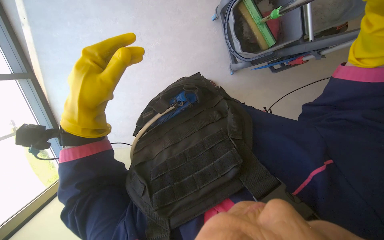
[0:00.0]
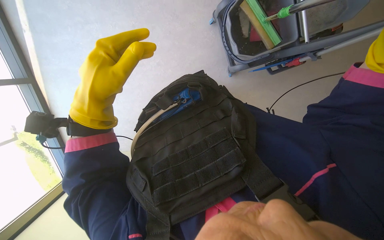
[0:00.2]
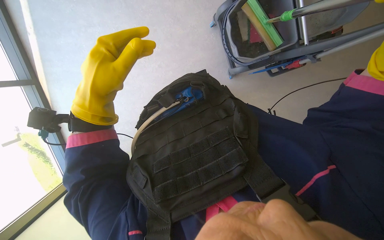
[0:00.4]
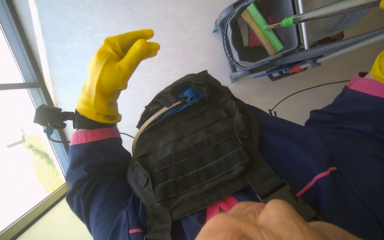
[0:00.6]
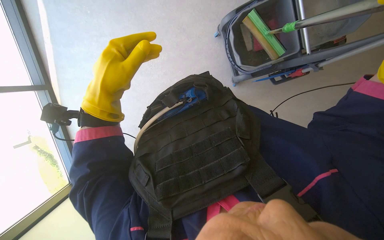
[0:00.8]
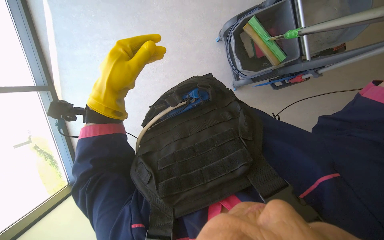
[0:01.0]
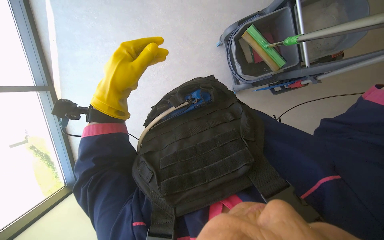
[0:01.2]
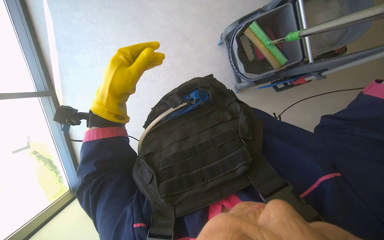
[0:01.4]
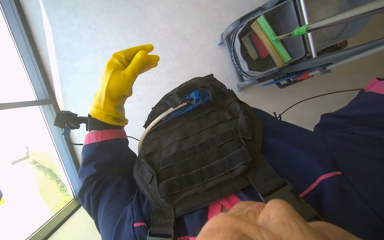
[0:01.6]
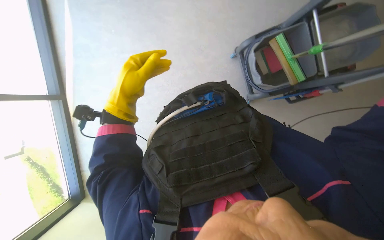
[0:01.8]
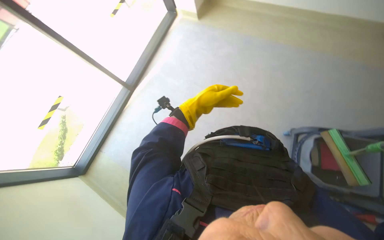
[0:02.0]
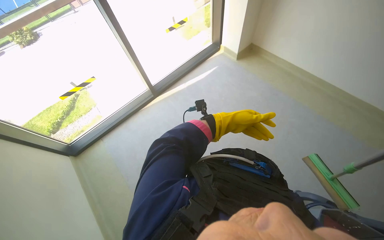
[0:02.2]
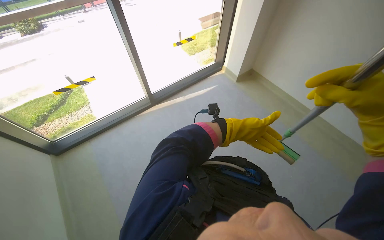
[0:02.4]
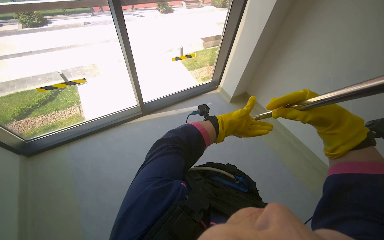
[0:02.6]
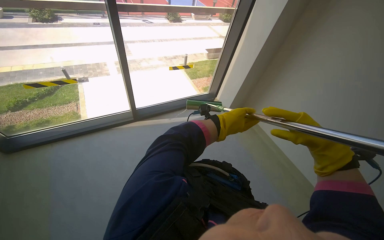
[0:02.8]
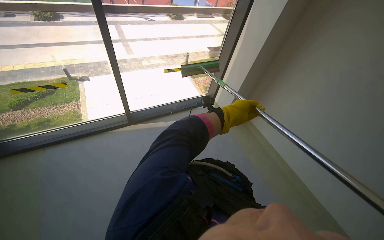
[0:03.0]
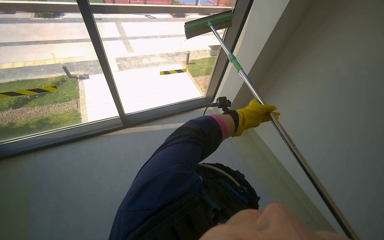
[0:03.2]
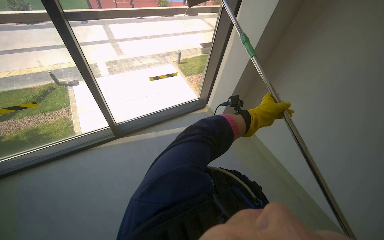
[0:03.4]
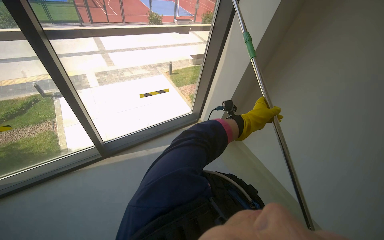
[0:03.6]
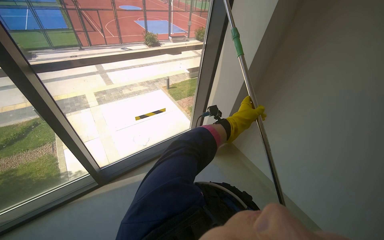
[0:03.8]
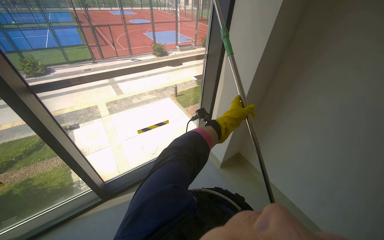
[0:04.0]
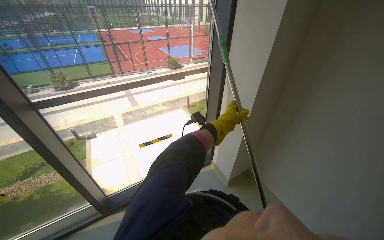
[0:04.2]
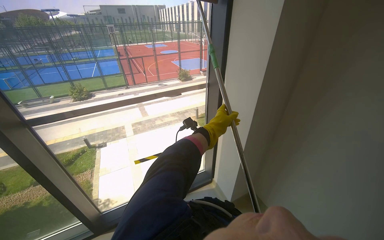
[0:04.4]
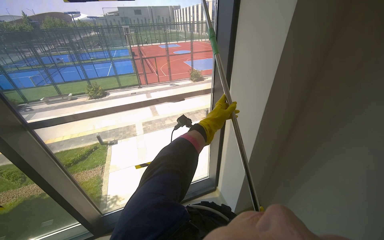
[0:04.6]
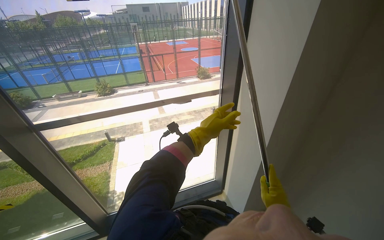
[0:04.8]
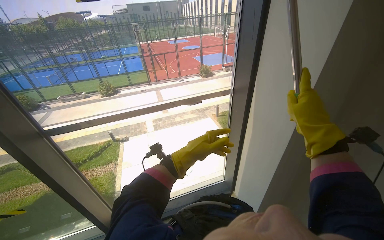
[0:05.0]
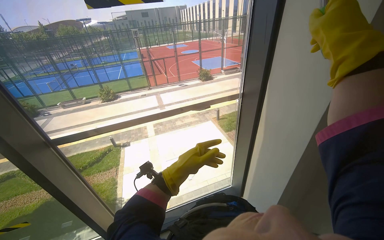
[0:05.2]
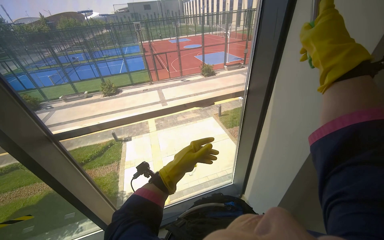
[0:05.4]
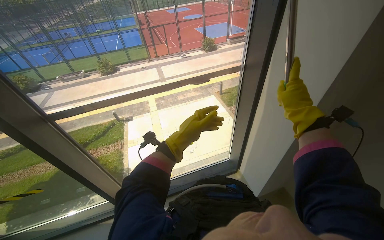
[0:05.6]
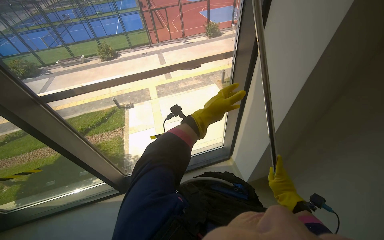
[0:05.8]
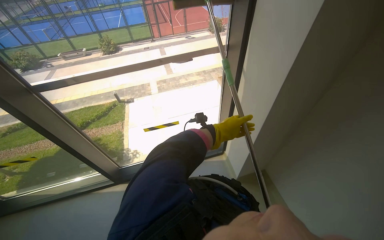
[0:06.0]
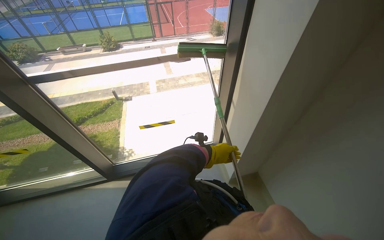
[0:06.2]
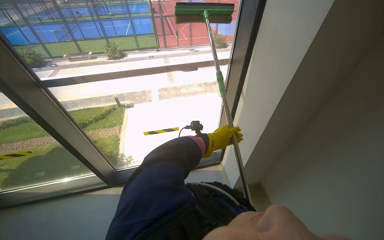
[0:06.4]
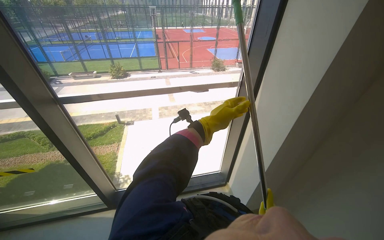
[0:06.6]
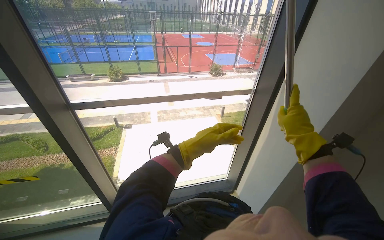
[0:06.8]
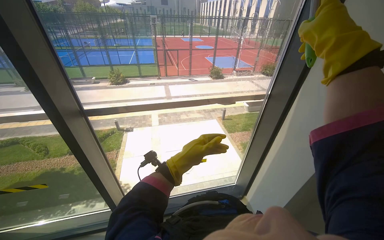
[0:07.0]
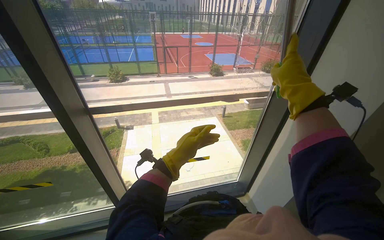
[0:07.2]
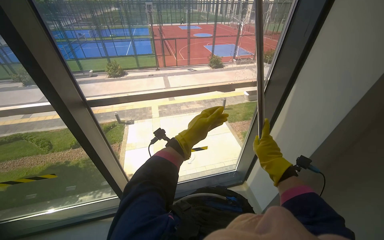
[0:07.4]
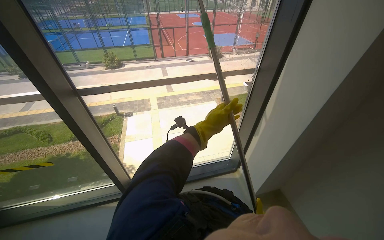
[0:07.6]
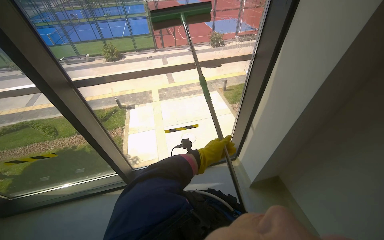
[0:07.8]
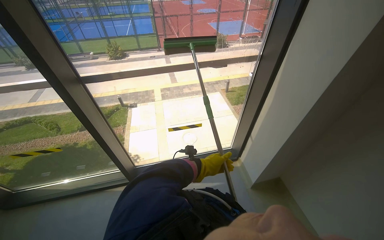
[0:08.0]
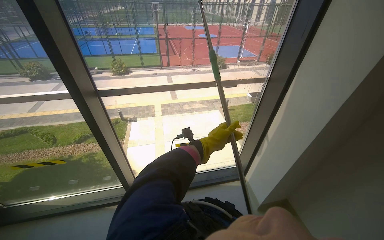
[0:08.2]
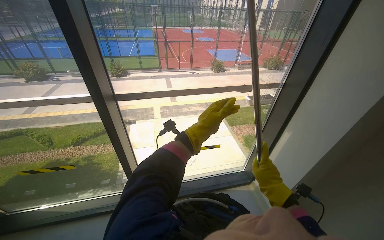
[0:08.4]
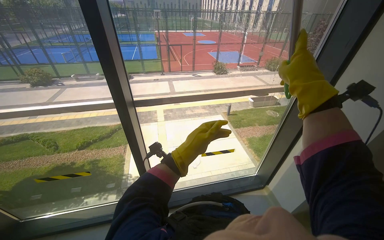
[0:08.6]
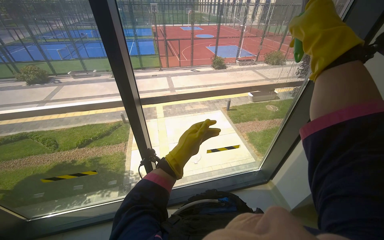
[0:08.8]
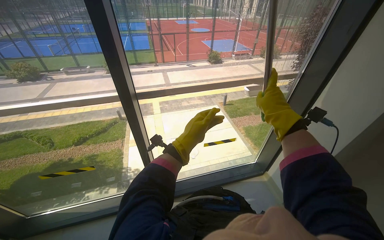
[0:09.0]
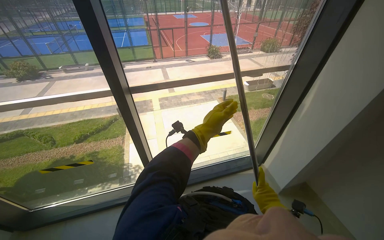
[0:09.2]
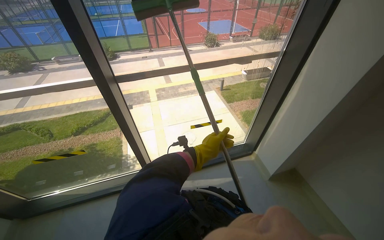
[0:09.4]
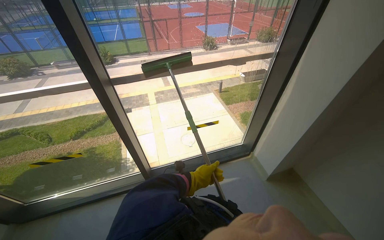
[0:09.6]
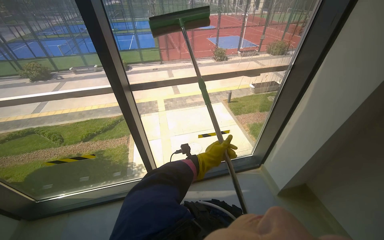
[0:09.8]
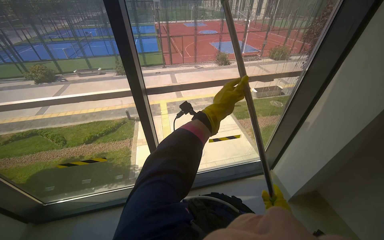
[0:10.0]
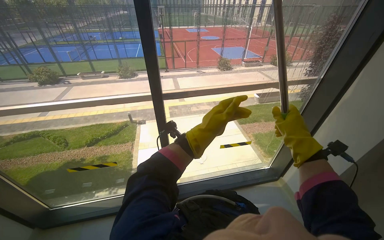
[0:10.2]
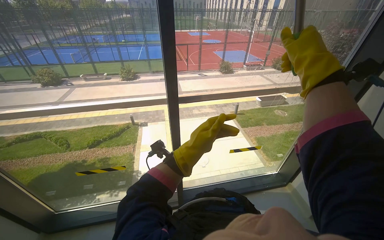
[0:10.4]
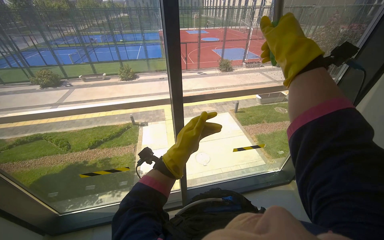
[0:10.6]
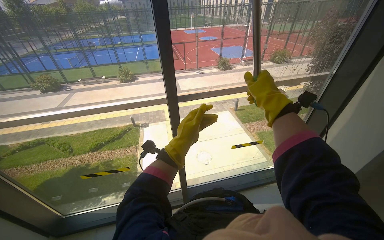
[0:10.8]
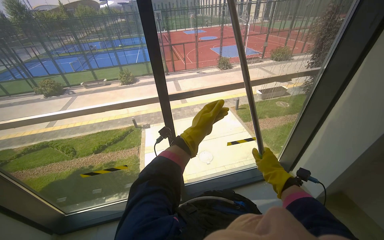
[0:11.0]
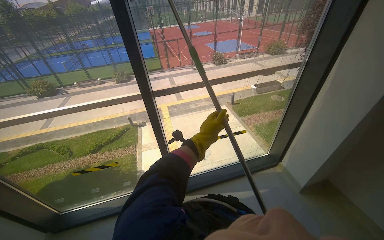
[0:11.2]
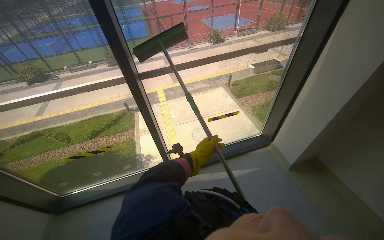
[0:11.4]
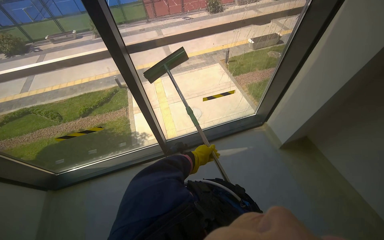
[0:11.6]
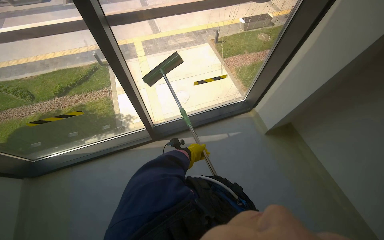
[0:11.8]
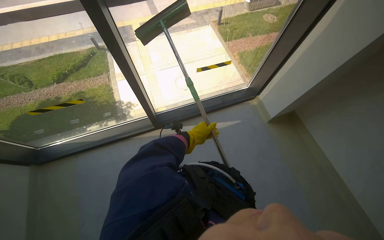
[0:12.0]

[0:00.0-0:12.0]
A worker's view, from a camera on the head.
Job: cleaning windows.
The whole recording: Cleaning window with squeegee. The worker uses a long-handled squeegee to clean a large window.
0:01.6 to 0:03.0: The view tips upward by roughly 35 degrees. The scene rotates clockwise by approximately 65 degrees.
0:03.0 to 0:04.4: The camera is carried roughly 80 cm. The wearer looks some 15 degrees further upward.
0:04.4 to 0:06.0: The view tilts about 15 degrees downward. The left hand goes to the left and returns, roughly 30 cm each way.
0:06.0 to 0:07.6: The left hand heads to the left and nearer to the camera, covering about 30 cm.
0:07.6 to 0:09.0: The left hand goes roughly 35 cm to the left, and reaches roughly 25 cm down the picture, then returns.
0:09.0 to 0:10.4: The left hand swings up and down the picture, approximately 25 cm each way, with 2 reversals.
0:10.4 to 0:12.0: The view tips downward by about 30 degrees.

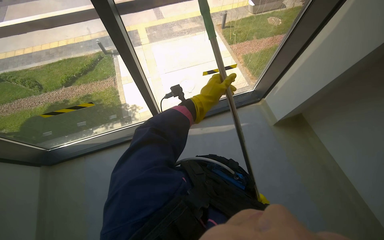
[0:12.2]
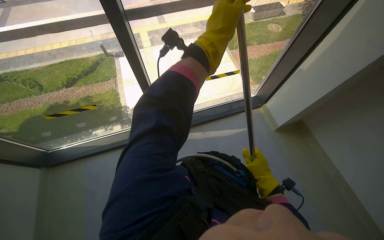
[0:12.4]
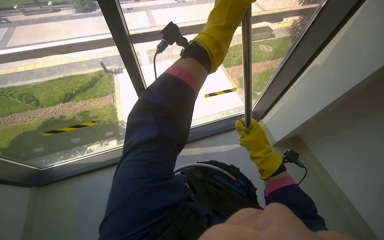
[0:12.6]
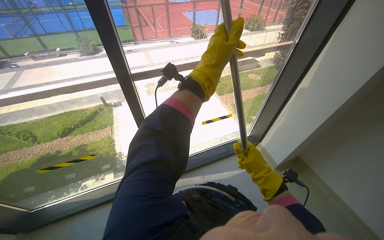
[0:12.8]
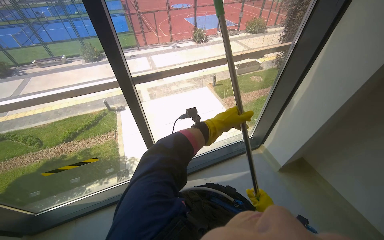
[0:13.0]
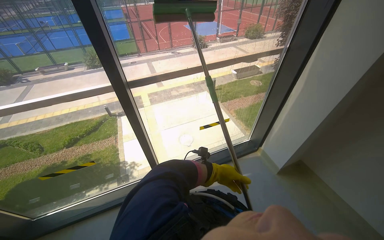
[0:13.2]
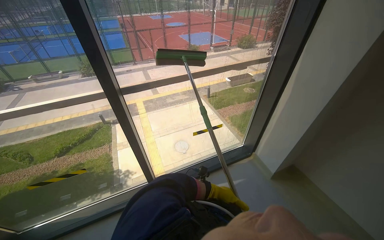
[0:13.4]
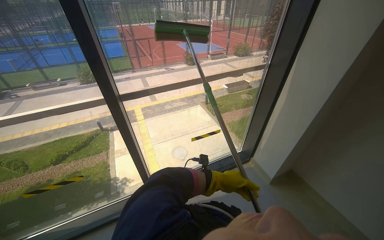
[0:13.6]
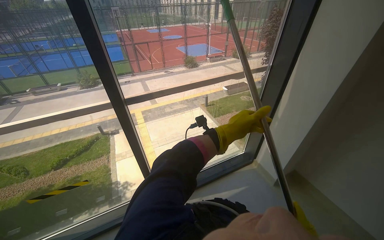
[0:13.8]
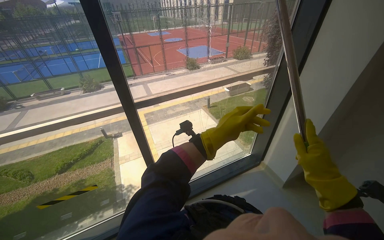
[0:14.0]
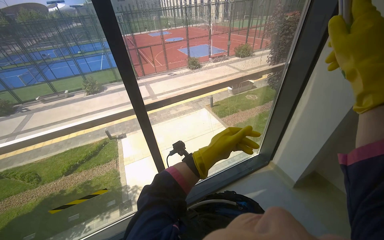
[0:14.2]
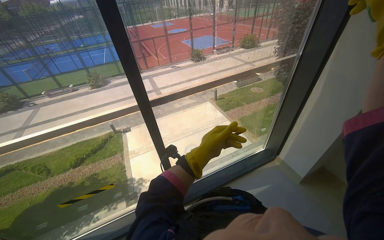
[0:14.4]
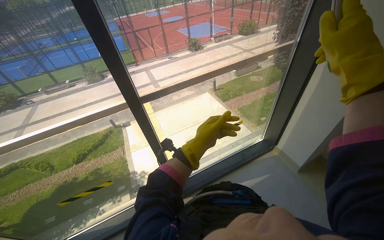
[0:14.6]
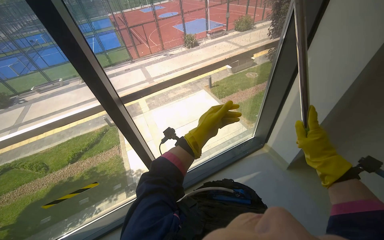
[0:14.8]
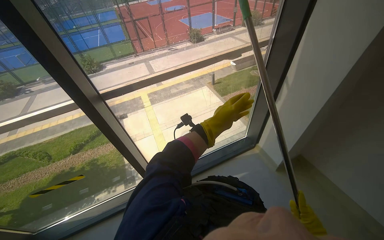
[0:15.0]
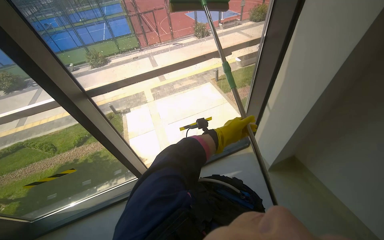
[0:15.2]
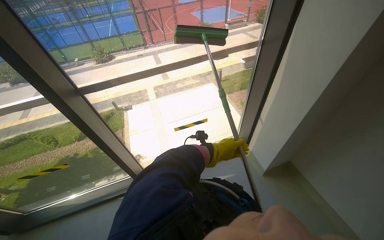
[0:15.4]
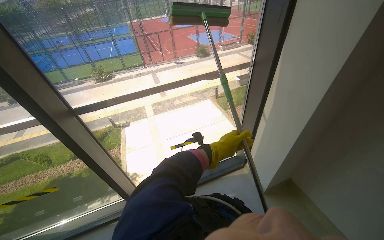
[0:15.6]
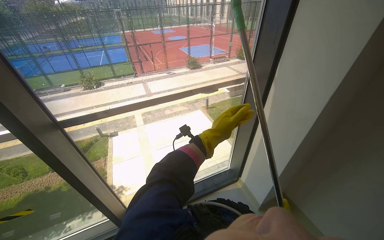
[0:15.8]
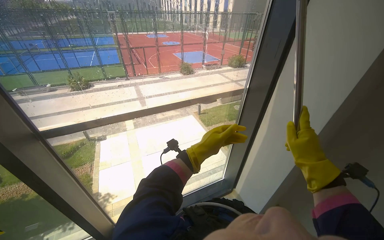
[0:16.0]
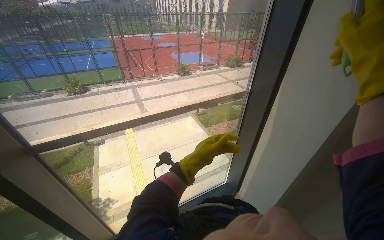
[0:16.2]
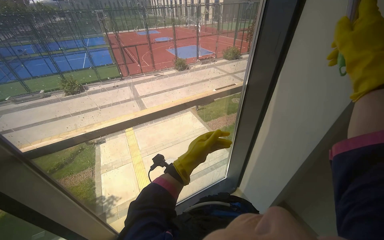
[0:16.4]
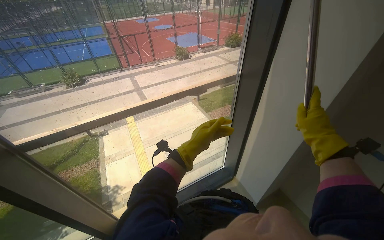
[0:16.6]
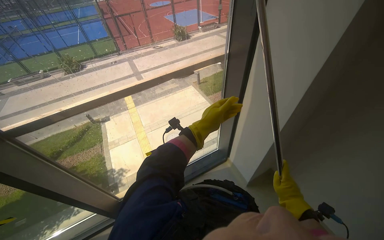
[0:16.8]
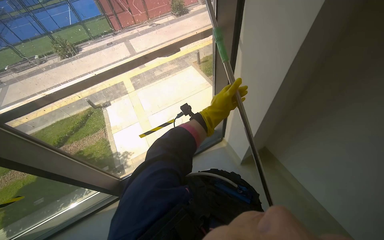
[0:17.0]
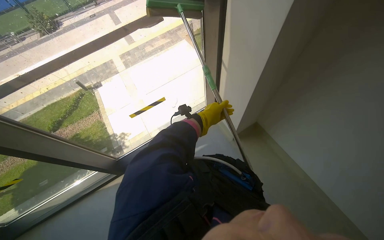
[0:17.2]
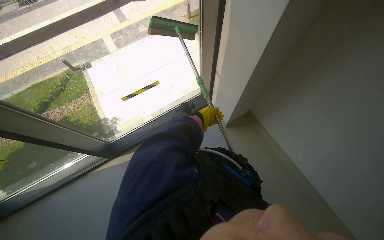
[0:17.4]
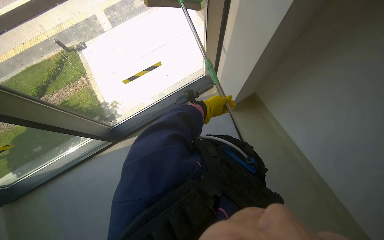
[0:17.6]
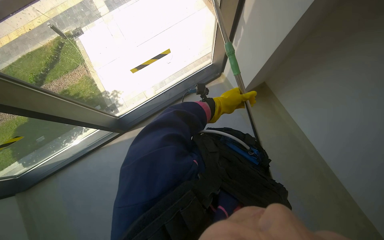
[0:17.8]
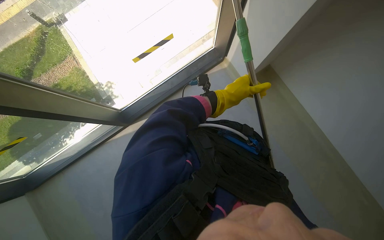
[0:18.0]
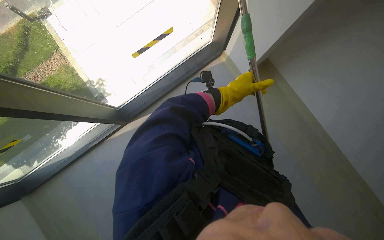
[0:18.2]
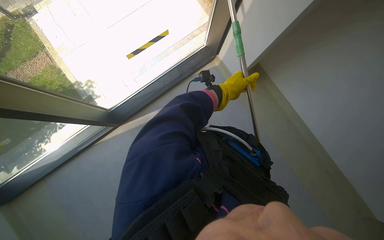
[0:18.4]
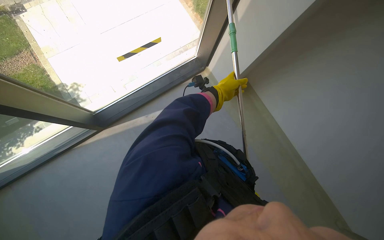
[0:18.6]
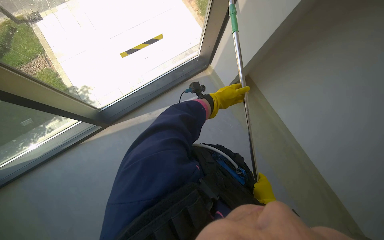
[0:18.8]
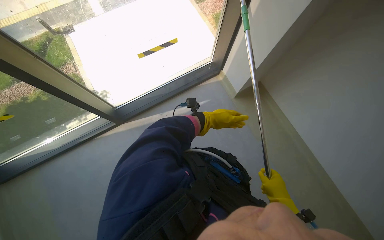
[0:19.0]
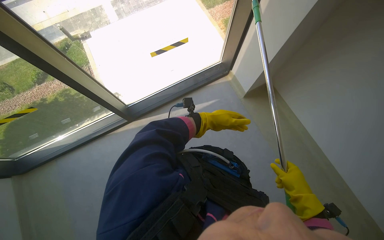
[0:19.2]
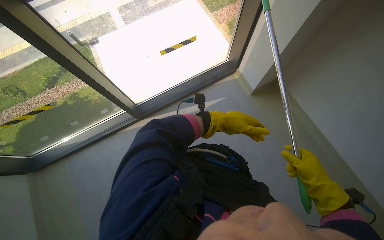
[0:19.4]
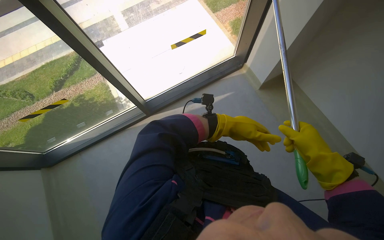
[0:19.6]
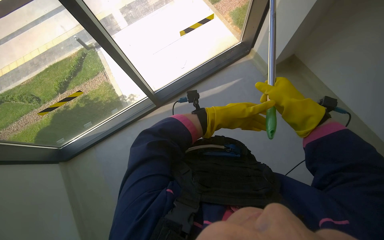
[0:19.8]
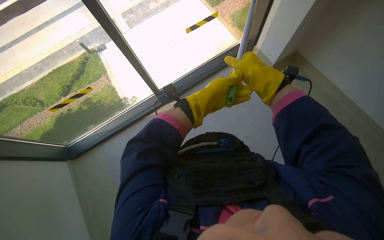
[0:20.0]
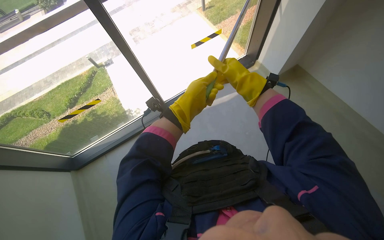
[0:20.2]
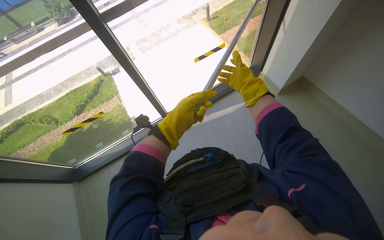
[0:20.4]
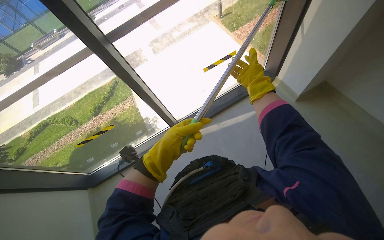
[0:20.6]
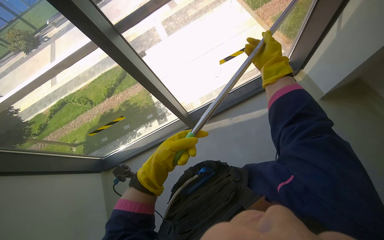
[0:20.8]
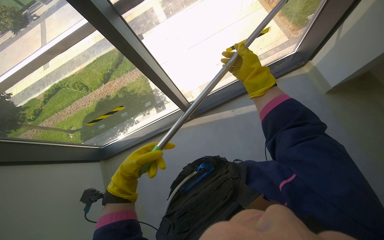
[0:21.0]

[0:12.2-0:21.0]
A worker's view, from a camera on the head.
Job: cleaning windows.
The whole recording: Cleaning window with squeegee. The worker uses a long-handled squeegee to clean a large window.
0:12.2 to 0:13.6: The view tips upward by about 25 degrees. The left hand goes some 20 cm farther from the camera, to the right and down the picture.
0:13.6 to 0:15.2: The left hand shifts approximately 20 cm up the picture.
0:16.6 to 0:18.0: The view tips downward by some 40 degrees. The left hand is displaced to the right by about 15 cm, and travels farther from the camera and back again, roughly 25 cm each way.
0:18.0 to 0:19.6: The wearer looks approximately 10 degrees further upward. The left hand moves down the picture, some 30 cm, and goes farther from the camera and returns, roughly 15 cm each way.
0:19.6 to 0:21.0: The right hand is displaced to the left, up the picture and farther from the camera by approximately 50 cm. Meanwhile the left hand travels to the left by approximately 50 cm.
